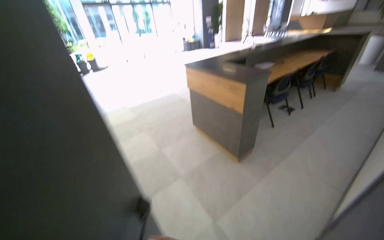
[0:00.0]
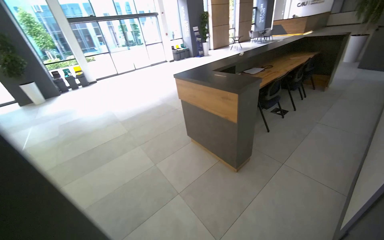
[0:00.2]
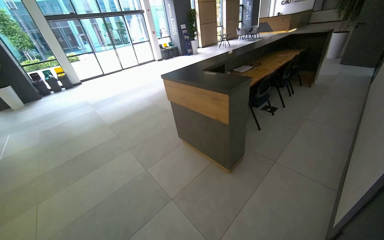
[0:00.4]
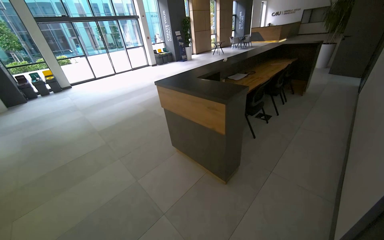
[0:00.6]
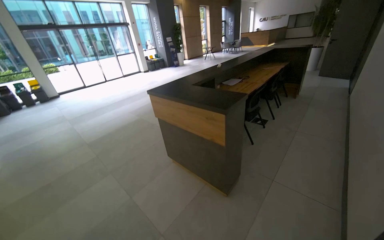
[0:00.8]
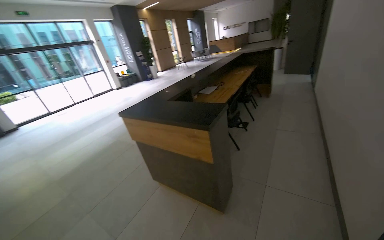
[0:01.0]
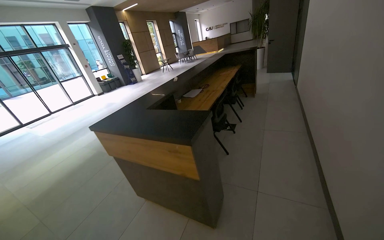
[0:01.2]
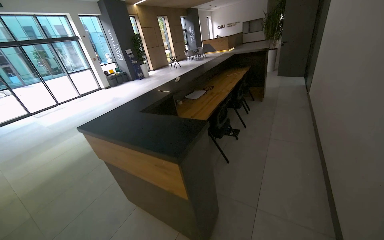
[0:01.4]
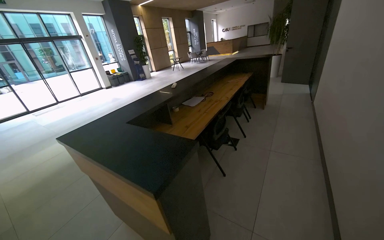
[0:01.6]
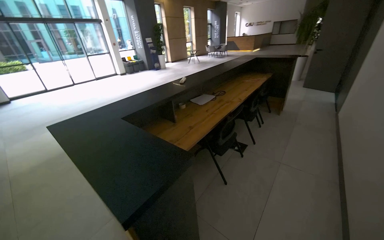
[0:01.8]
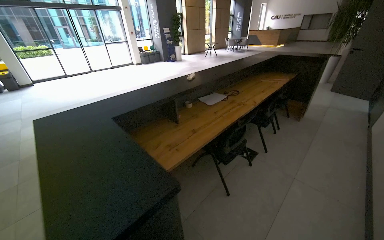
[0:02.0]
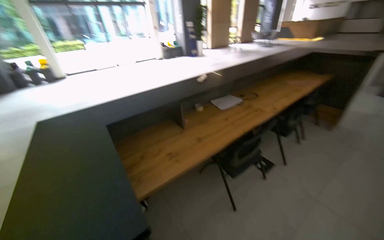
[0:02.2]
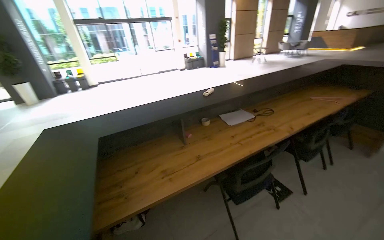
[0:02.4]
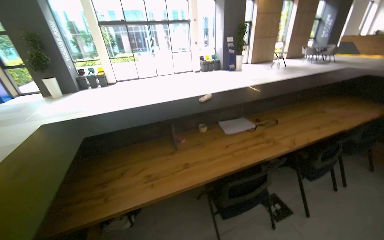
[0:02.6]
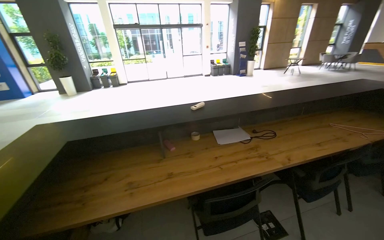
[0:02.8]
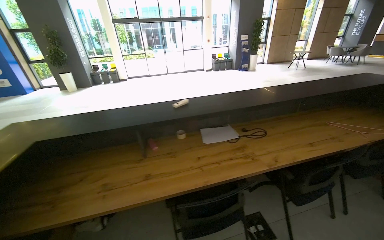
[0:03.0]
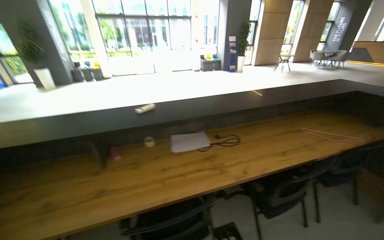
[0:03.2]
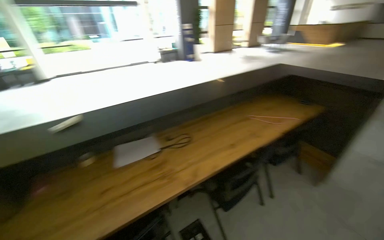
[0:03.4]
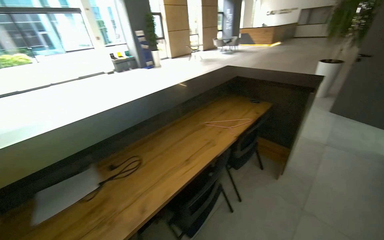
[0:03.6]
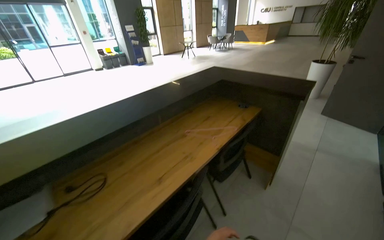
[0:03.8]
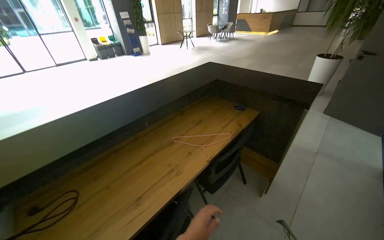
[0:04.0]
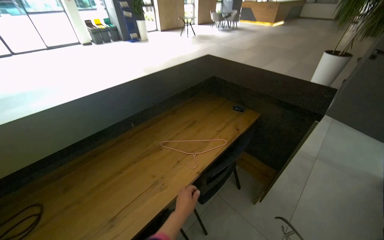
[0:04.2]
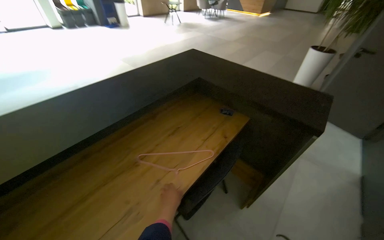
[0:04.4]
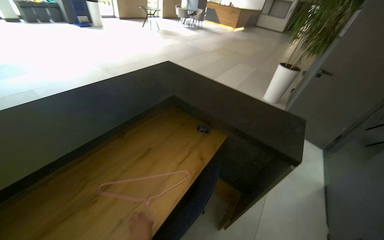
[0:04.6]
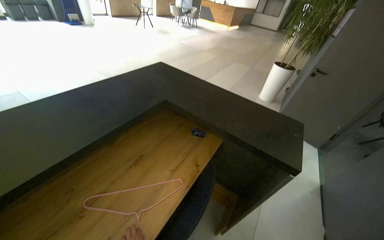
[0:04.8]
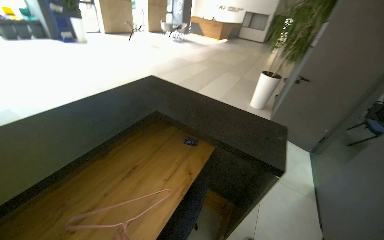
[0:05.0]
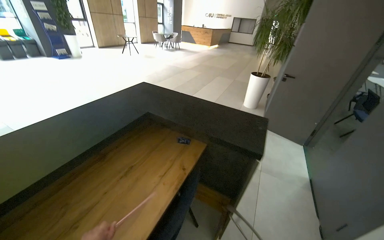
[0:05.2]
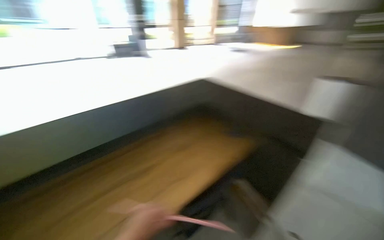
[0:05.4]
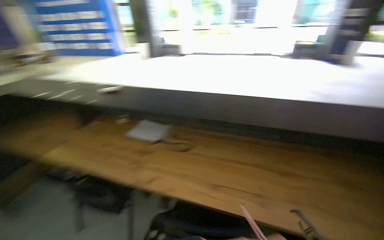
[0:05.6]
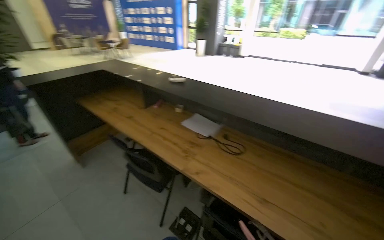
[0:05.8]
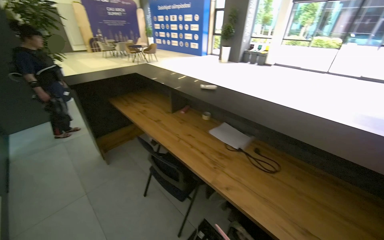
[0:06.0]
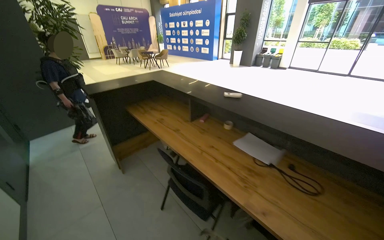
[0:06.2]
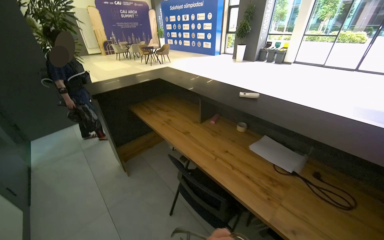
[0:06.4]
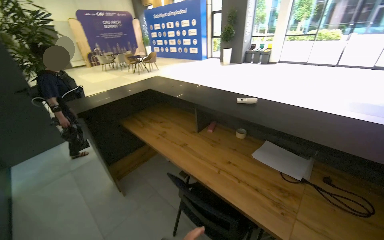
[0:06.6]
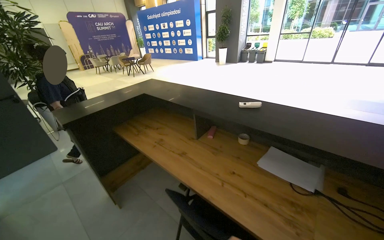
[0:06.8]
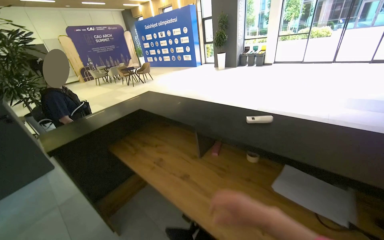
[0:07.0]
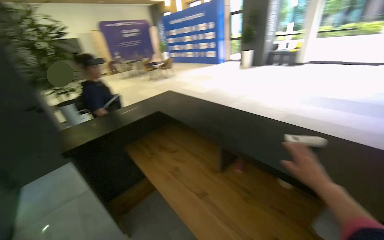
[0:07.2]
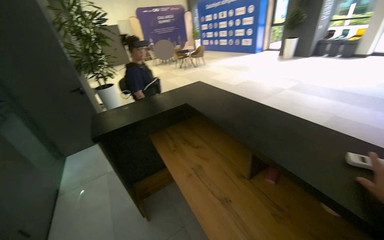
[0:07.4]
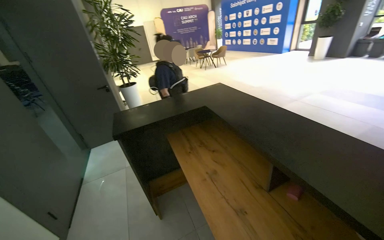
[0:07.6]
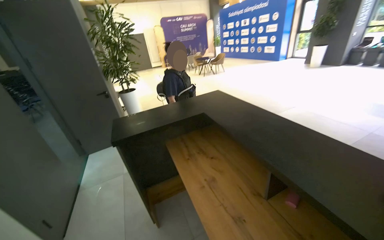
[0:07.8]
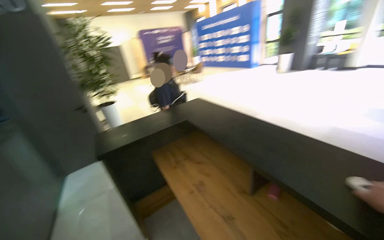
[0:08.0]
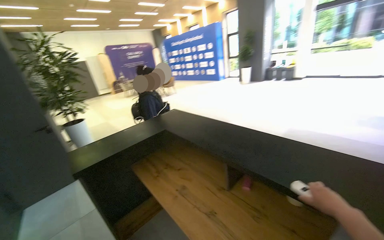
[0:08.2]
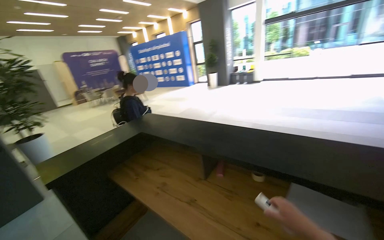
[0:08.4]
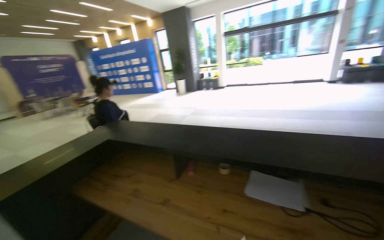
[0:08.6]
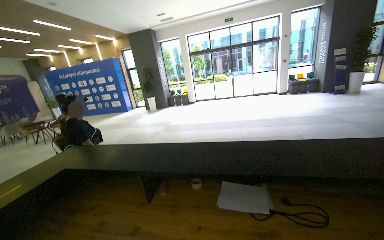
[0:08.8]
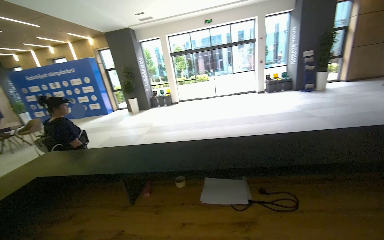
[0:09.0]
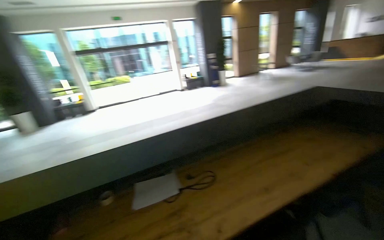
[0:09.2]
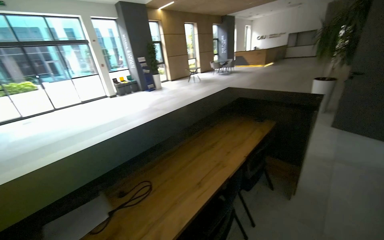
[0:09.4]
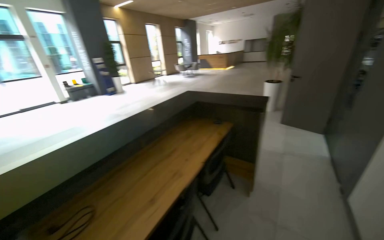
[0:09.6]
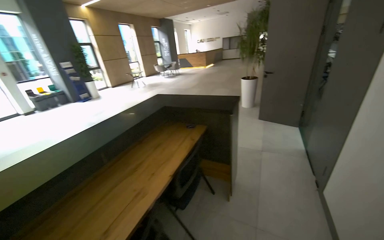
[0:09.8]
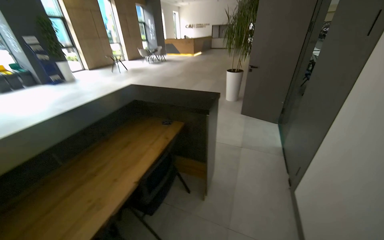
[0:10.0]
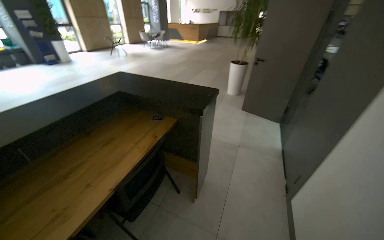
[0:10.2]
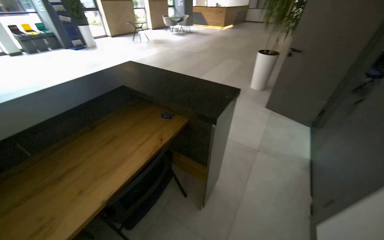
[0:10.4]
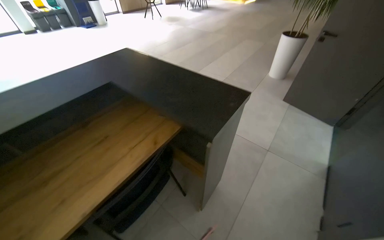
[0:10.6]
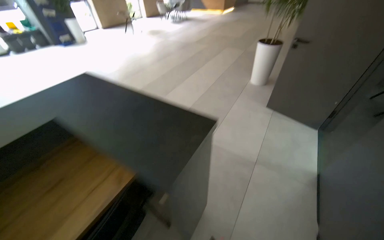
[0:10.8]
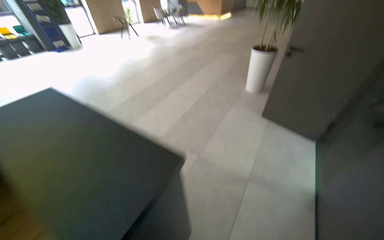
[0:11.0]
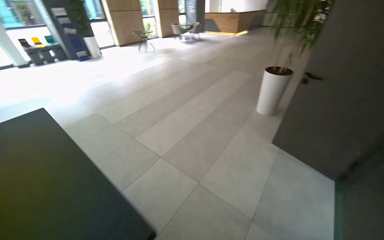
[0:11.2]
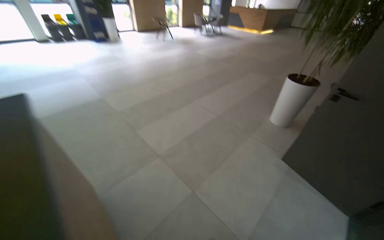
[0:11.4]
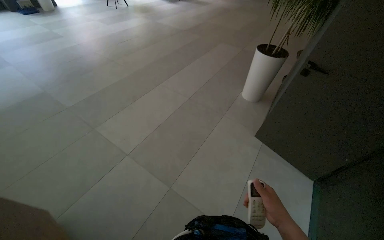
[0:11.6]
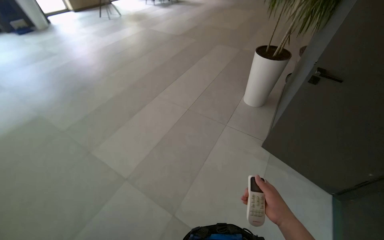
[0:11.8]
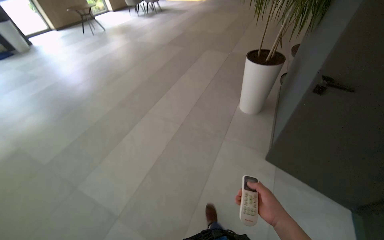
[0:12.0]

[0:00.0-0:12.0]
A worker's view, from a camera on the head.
Job: organizing items.
The whole recording: Carrying a clothes hanger. The worker picks up a clothes hanger from the desk and walks around the reception area.
0:00.0 to 0:01.6: The camera is carried approximately 1 m. The wearer looks some 25 degrees further to the right.
0:01.6 to 0:03.0: The camera is carried about 1.5 m. The head rotates roughly 45 degrees to the left.
0:03.0 to 0:04.4: The wearer moves roughly 1.5 m. The wearer looks roughly 35 degrees further to the right. The view tilts approximately 15 degrees downward.
0:06.0 to 0:07.6: The camera is carried roughly 90 cm. The view pans to the left by some 25 degrees.
0:07.6 to 0:09.0: The head travels about 40 cm. The head turns to the right by about 60 degrees. The wearer looks some 20 degrees further upward.
0:09.0 to 0:10.4: The camera is carried approximately 1 m. The head turns to the right by approximately 65 degrees.
0:10.4 to 0:12.0: The camera is carried about 1.5 m.

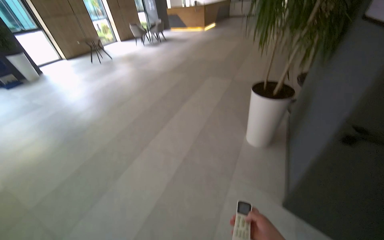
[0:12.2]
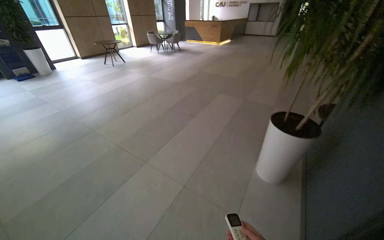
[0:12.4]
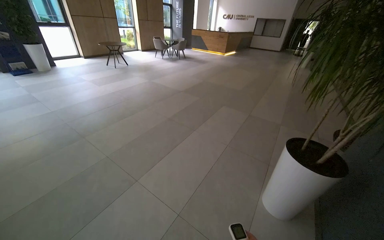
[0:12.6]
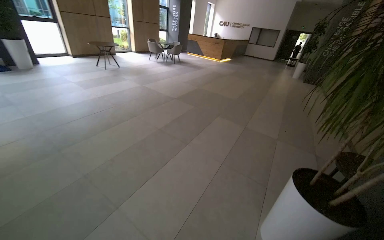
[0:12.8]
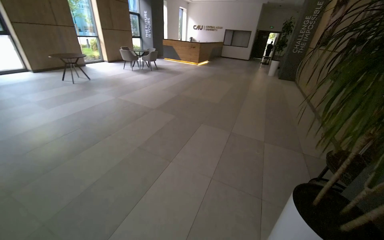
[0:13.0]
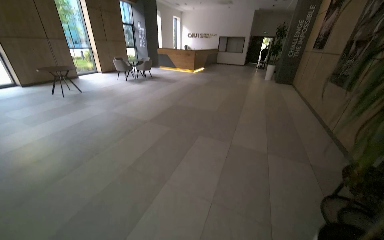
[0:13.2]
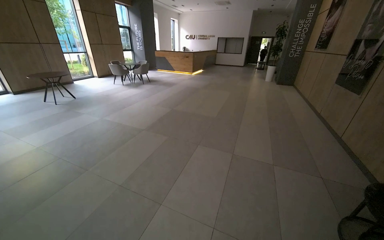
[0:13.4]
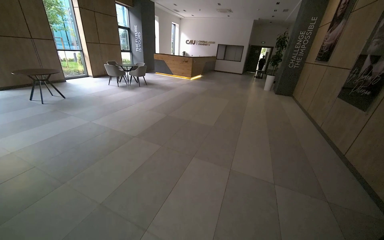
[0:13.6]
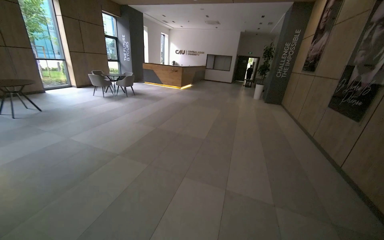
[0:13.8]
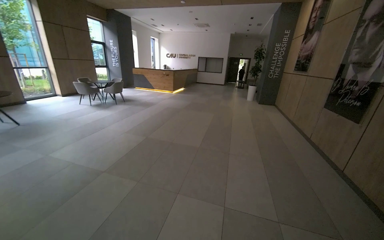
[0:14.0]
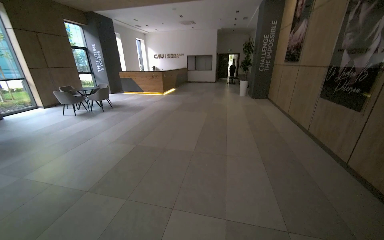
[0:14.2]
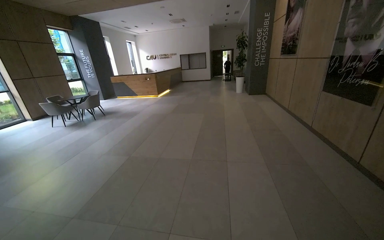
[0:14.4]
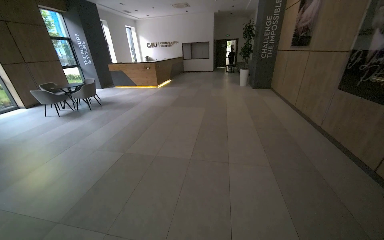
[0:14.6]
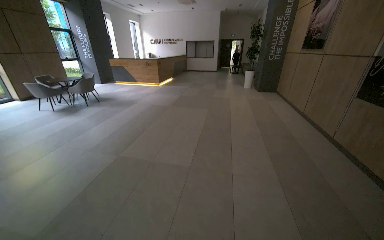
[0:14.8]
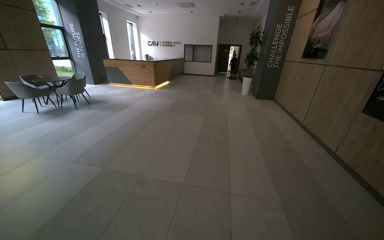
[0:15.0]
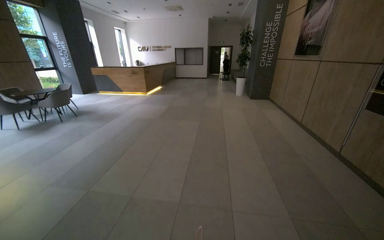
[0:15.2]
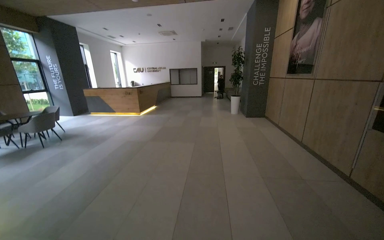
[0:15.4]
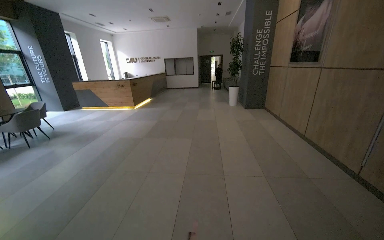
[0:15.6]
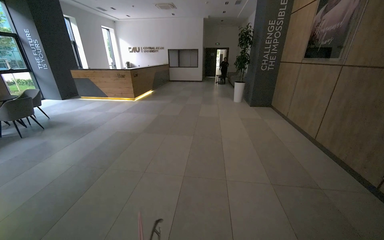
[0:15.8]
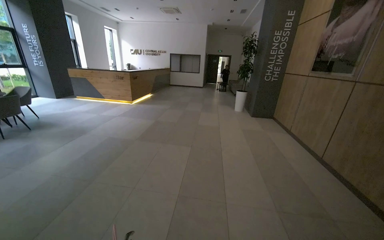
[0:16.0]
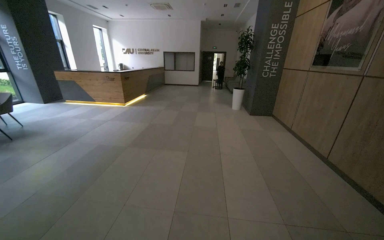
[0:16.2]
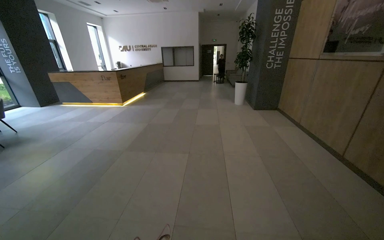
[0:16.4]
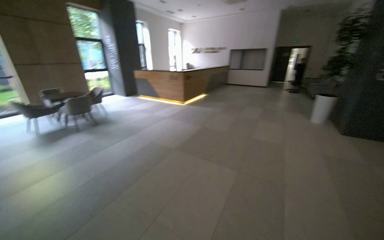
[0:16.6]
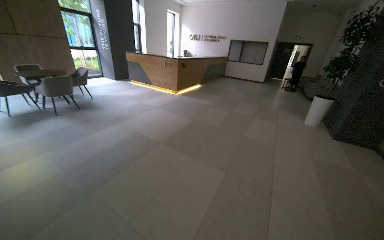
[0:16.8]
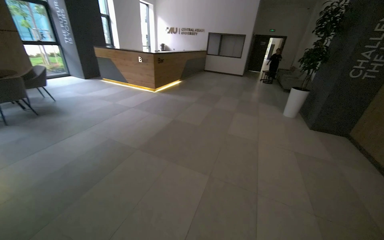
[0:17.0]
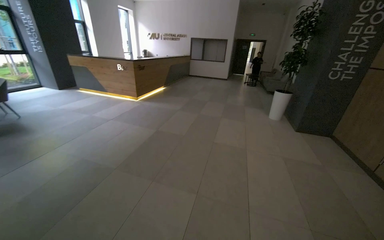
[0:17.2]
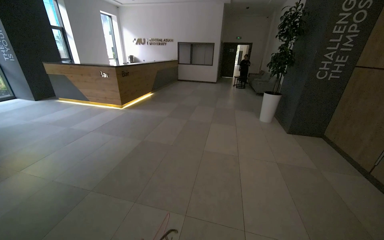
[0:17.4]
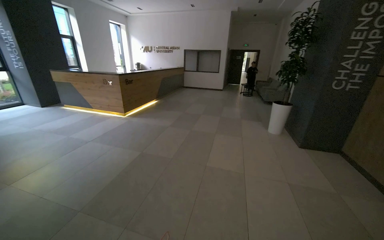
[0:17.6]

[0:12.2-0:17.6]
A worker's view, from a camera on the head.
Job: organizing items.
The whole recording: Carrying a clothes hanger. The worker picks up a clothes hanger from the desk and walks around the reception area.
0:12.2 to 0:13.6: The wearer moves some 1.5 m. The wearer looks some 15 degrees further upward.
0:13.6 to 0:15.0: The head travels some 1.5 m.
0:15.0 to 0:16.2: The wearer moves about 1.5 m.
0:16.2 to 0:17.6: The head travels about 1.5 m.

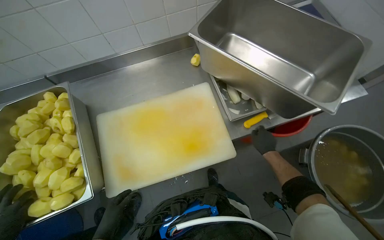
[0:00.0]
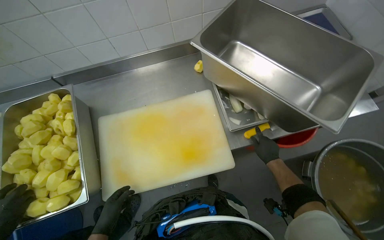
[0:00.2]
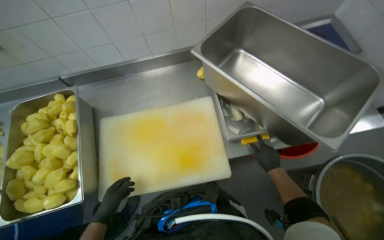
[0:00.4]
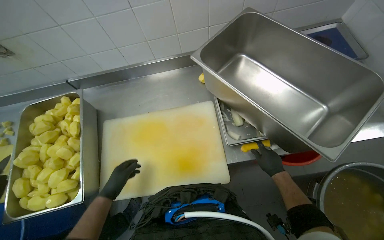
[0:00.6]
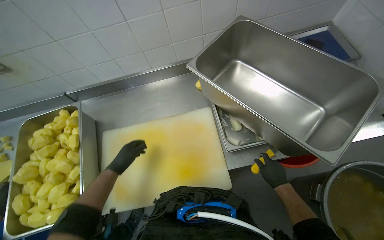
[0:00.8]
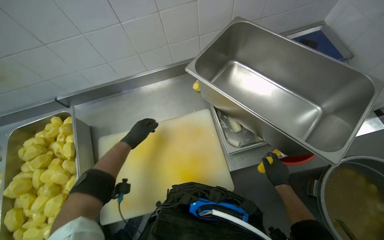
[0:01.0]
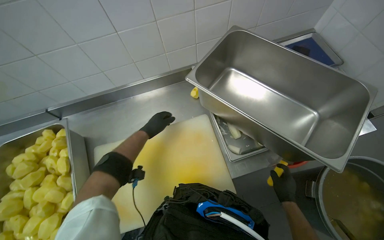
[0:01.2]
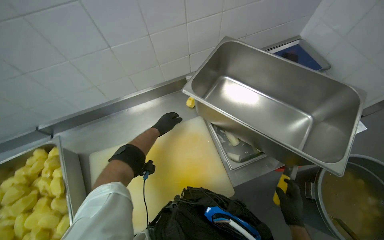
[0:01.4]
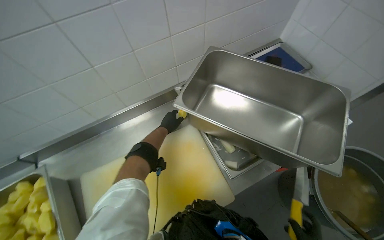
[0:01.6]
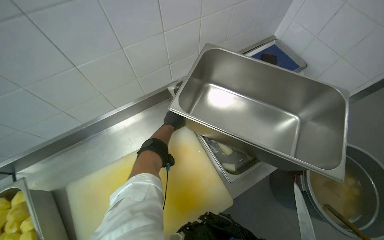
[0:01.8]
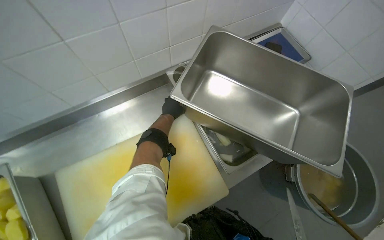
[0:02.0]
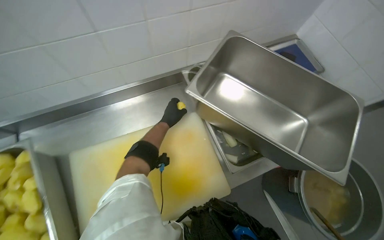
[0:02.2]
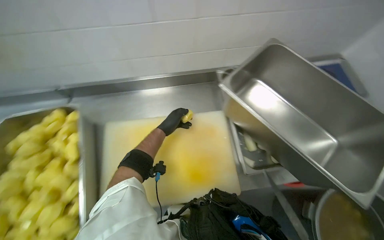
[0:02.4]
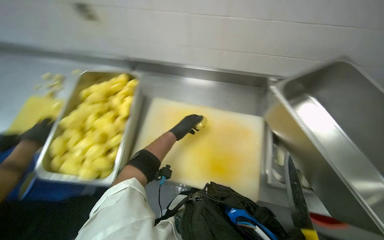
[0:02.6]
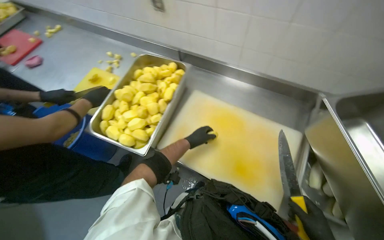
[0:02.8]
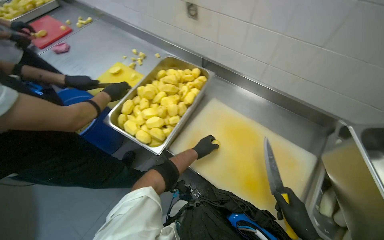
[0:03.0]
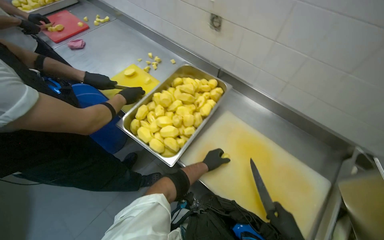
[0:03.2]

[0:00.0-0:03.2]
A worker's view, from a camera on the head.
Job: preparing food.
The whole recording: Dicing potatoes on cutting board. The worker dices peeled potatoes into smaller pieces on a cutting board.
0:00.0 to 0:01.6: The left hand is displaced up the picture, farther from the camera and to the right by about 70 cm.
0:01.6 to 0:03.2: The head rotates roughly 70 degrees to the left.
